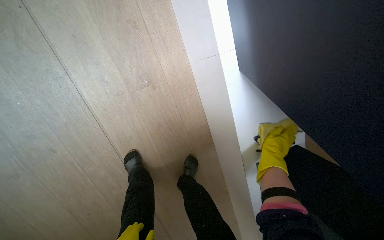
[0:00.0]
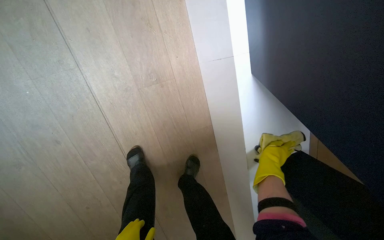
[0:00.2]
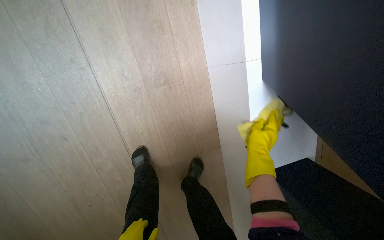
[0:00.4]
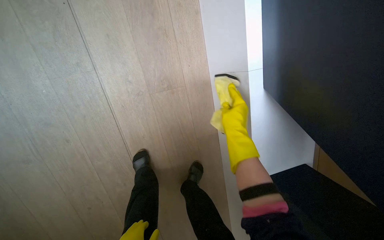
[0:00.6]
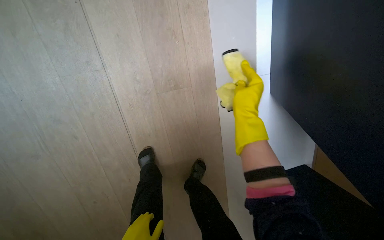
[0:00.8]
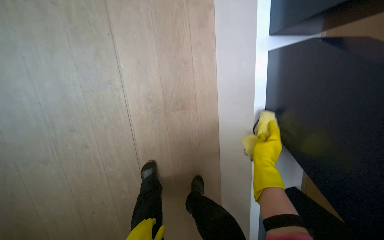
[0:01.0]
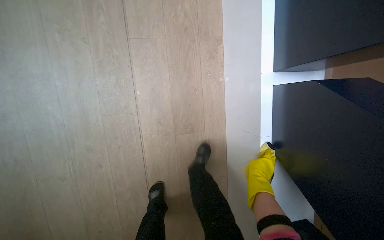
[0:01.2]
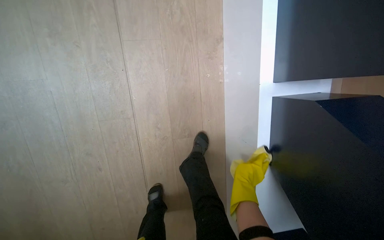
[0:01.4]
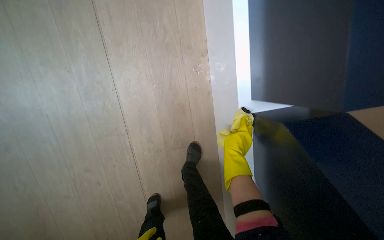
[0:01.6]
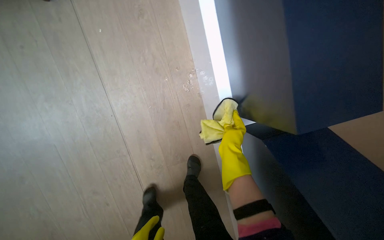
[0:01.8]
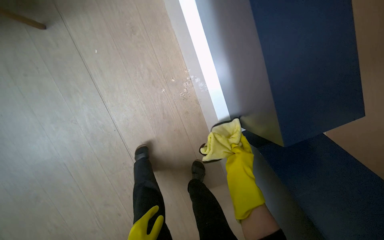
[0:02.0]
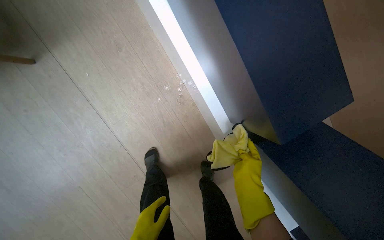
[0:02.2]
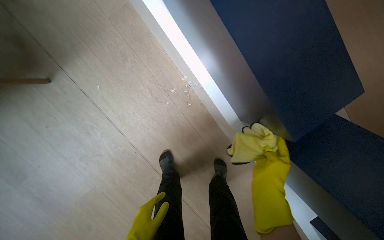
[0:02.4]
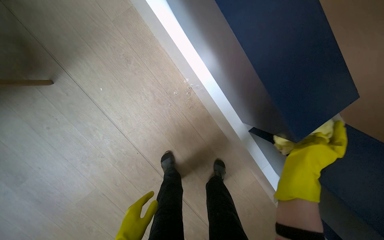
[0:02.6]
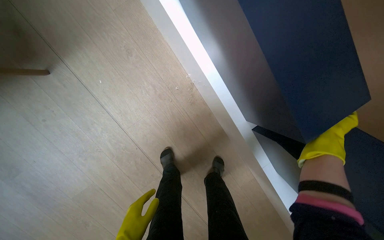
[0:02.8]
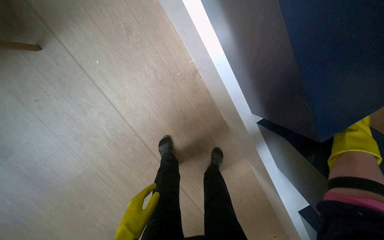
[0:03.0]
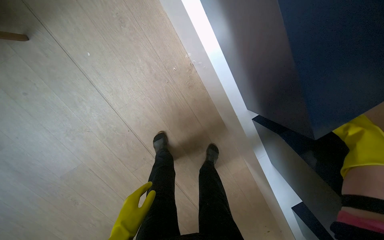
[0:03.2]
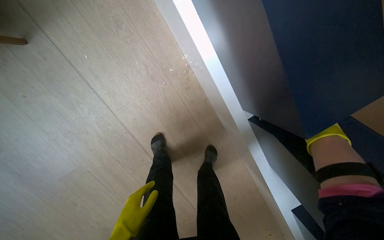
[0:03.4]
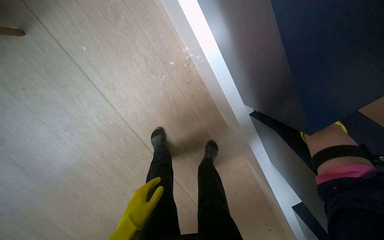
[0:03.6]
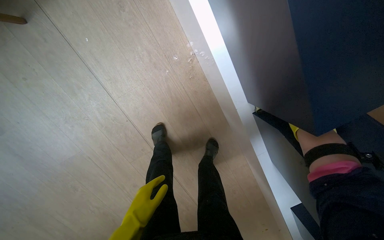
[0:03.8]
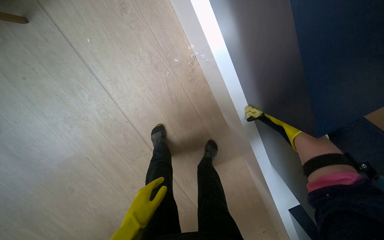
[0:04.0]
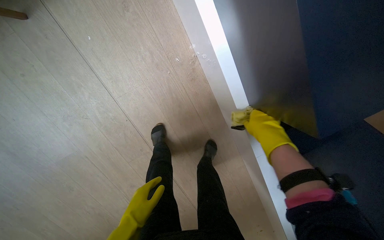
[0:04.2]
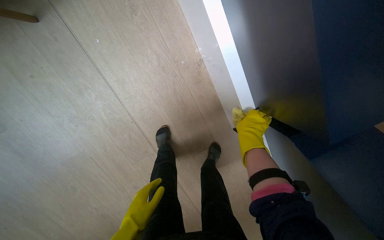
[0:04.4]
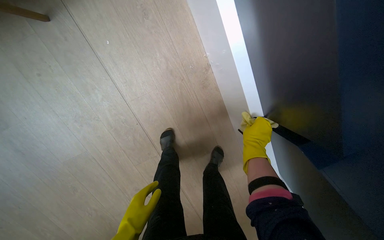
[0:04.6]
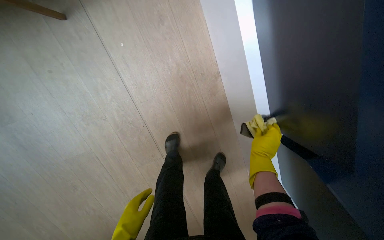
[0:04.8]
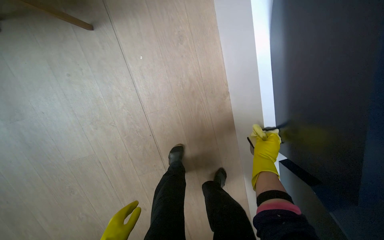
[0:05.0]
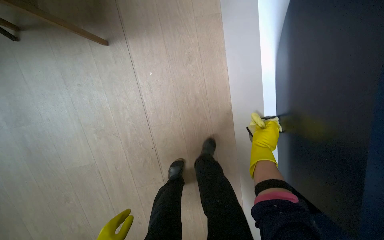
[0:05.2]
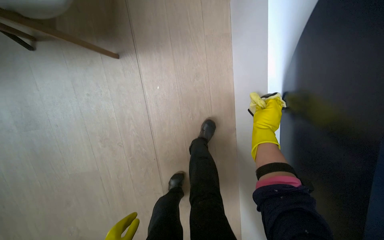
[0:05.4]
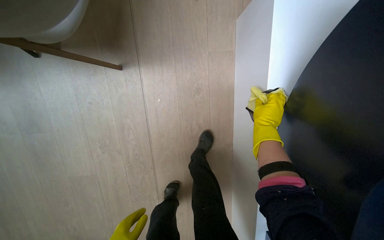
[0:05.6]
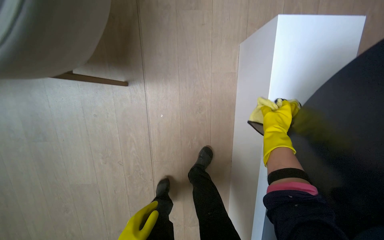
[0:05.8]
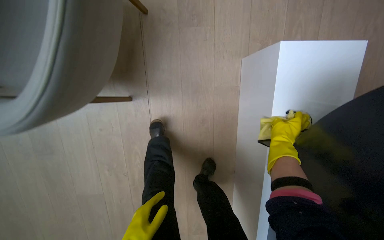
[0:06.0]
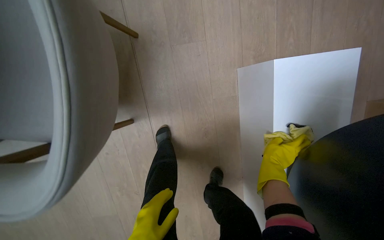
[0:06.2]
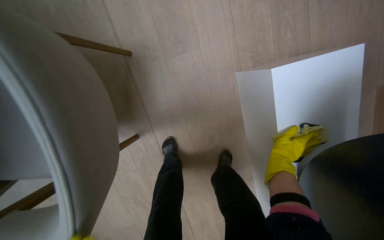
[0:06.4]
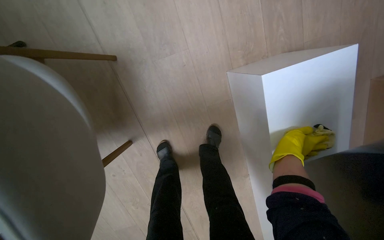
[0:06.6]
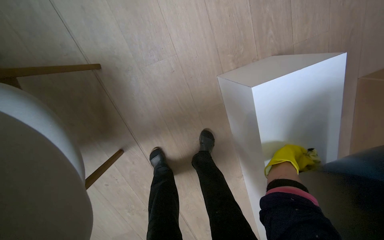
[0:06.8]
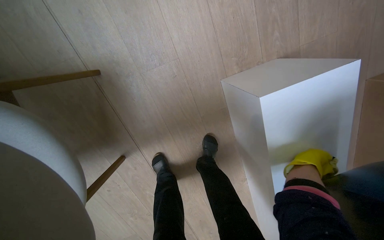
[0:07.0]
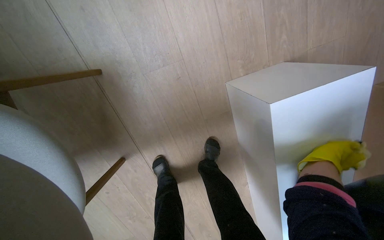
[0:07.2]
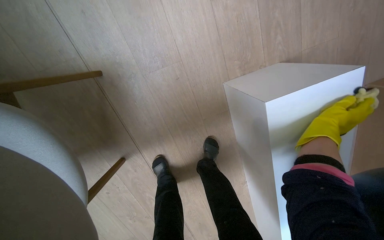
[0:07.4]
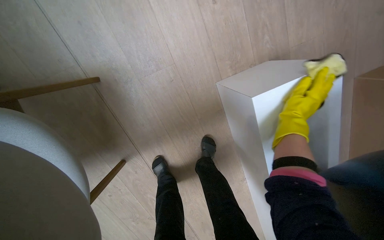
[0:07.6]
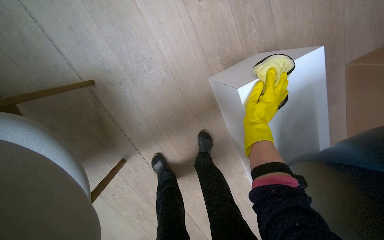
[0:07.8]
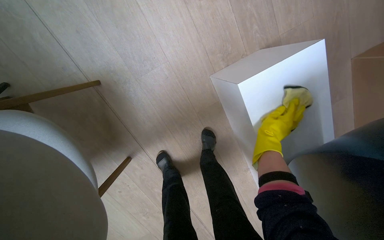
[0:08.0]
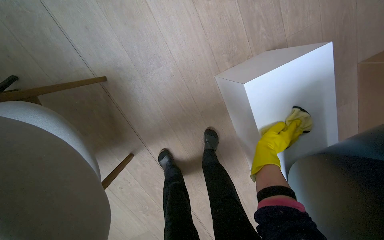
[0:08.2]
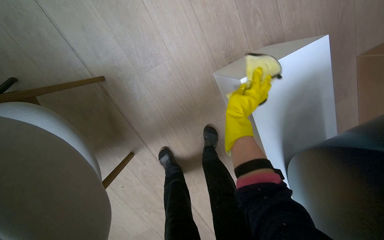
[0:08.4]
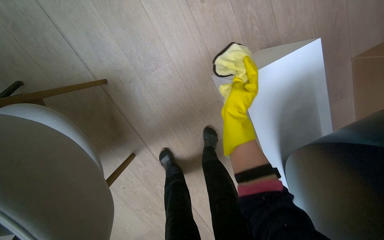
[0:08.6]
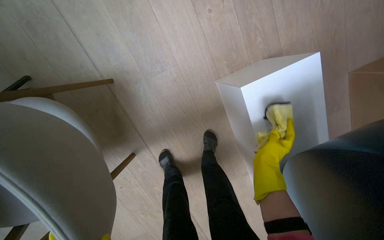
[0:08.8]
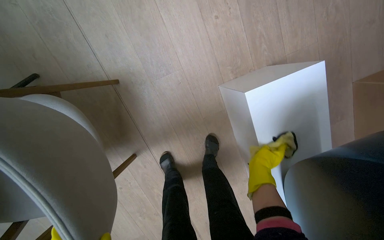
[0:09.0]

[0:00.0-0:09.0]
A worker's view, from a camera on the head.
Job: wiping surfaces.
The whole recording: Wiping display structures. The worker wipes the surfaces of large letter-shaped display structures and a white pedestal with a cloth.
0:00.0 to 0:01.6: The right hand goes up and down the picture, some 25 cm each way, reversing 2 times.
0:04.4 to 0:06.0: The camera travels about 60 cm. The scene rotates clockwise by roughly 25 degrees.
0:06.0 to 0:07.6: The right hand moves up the picture, some 25 cm, and moves roughly 10 cm nearer to the camera and comes back.
0:07.6 to 0:09.0: The right hand moves up and down the picture over roughly 20 cm, changing direction 2 times.

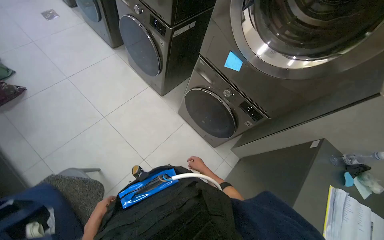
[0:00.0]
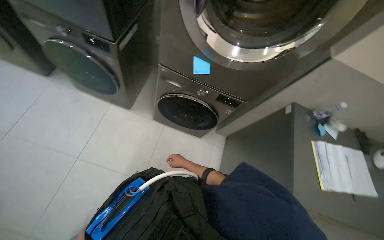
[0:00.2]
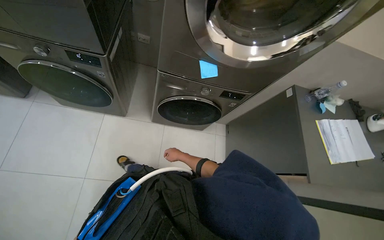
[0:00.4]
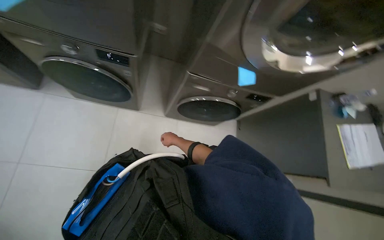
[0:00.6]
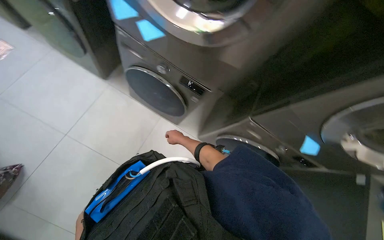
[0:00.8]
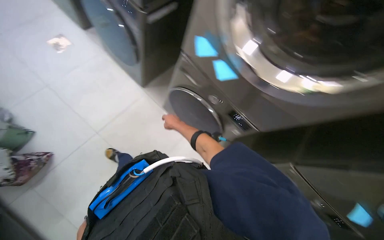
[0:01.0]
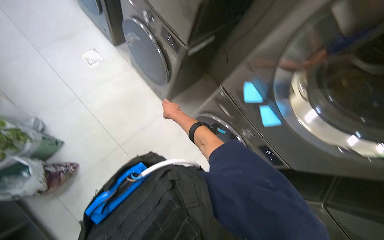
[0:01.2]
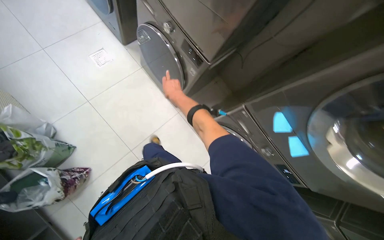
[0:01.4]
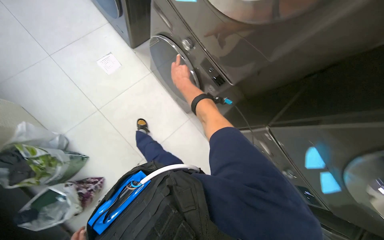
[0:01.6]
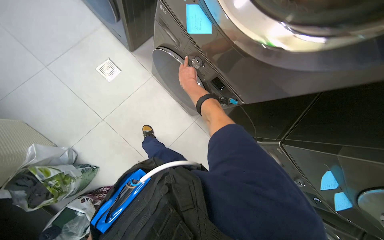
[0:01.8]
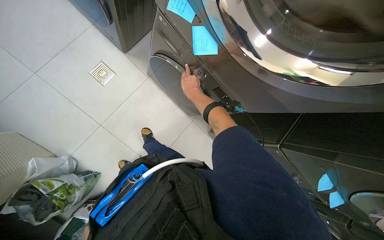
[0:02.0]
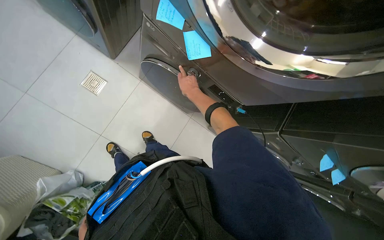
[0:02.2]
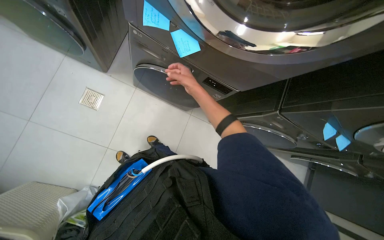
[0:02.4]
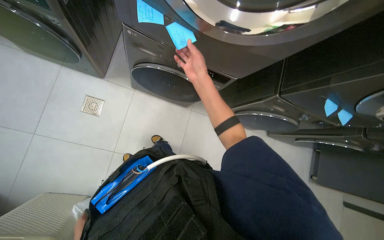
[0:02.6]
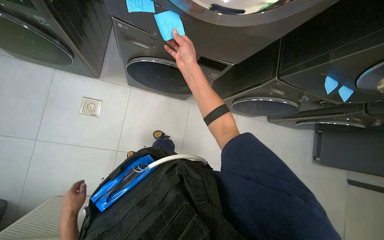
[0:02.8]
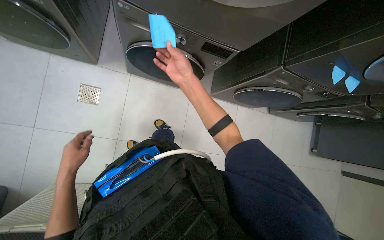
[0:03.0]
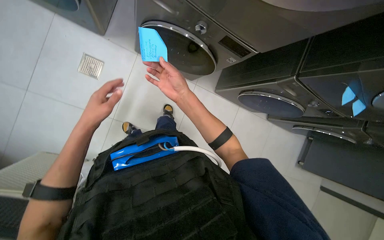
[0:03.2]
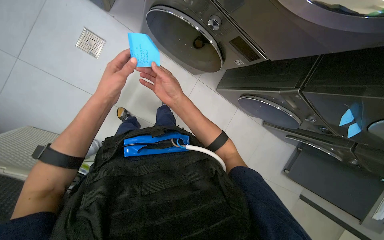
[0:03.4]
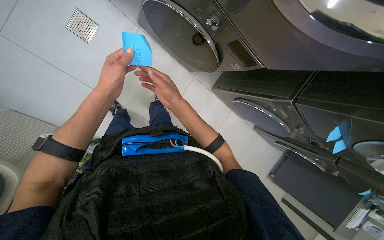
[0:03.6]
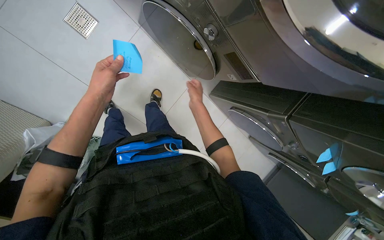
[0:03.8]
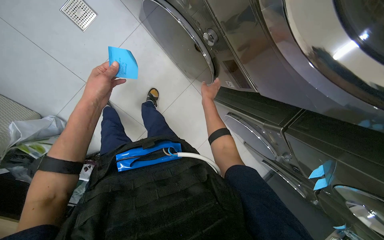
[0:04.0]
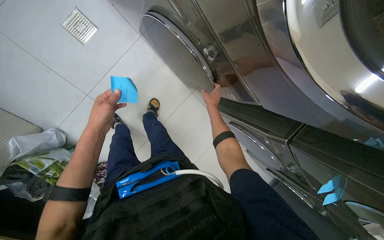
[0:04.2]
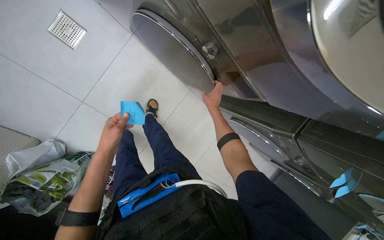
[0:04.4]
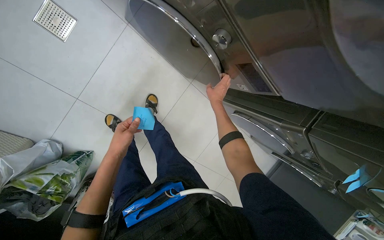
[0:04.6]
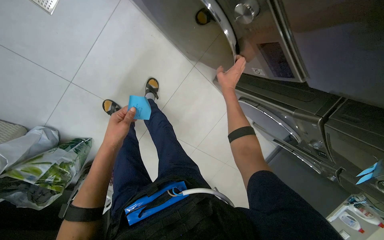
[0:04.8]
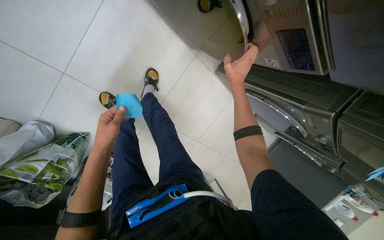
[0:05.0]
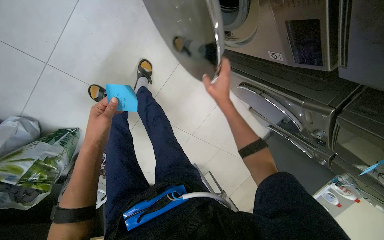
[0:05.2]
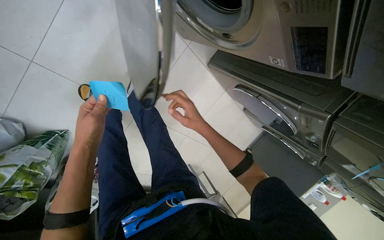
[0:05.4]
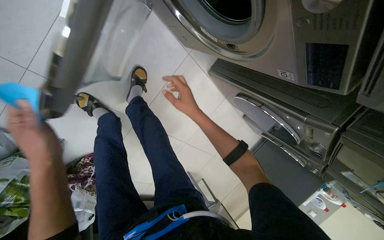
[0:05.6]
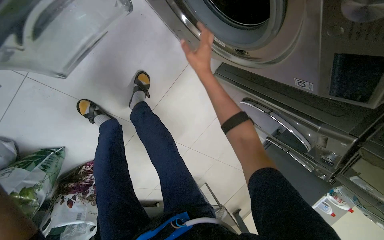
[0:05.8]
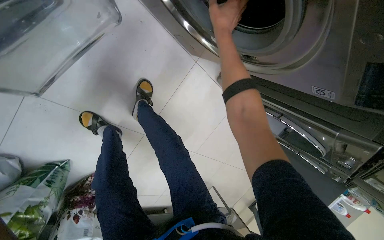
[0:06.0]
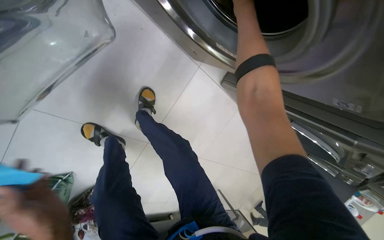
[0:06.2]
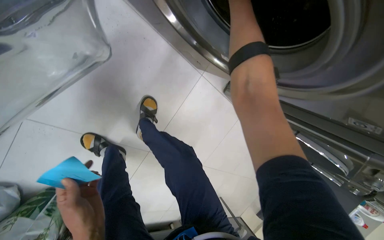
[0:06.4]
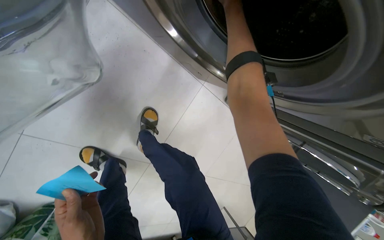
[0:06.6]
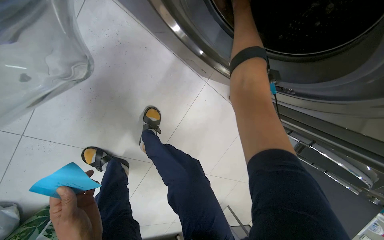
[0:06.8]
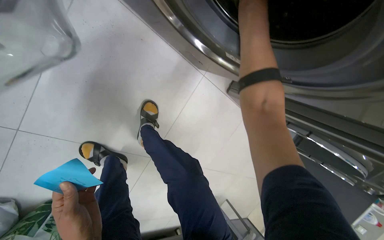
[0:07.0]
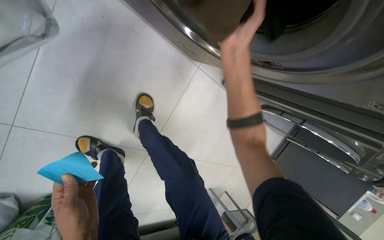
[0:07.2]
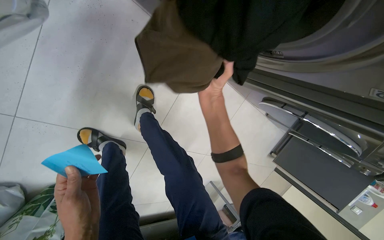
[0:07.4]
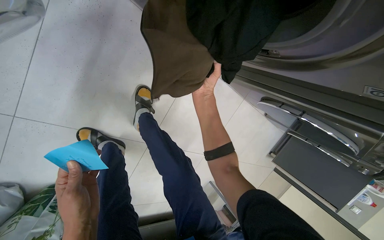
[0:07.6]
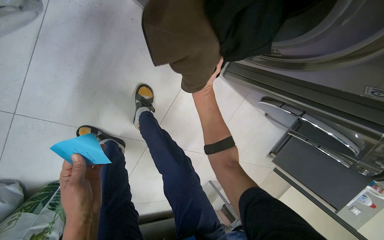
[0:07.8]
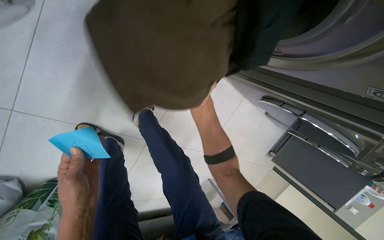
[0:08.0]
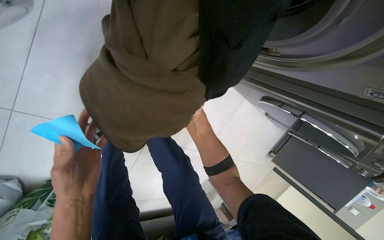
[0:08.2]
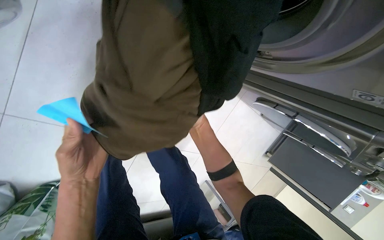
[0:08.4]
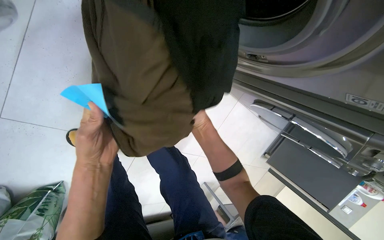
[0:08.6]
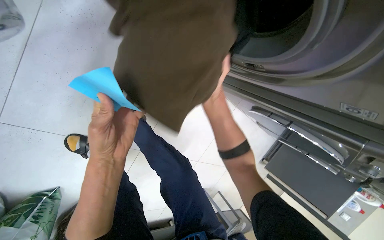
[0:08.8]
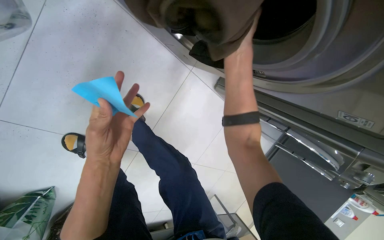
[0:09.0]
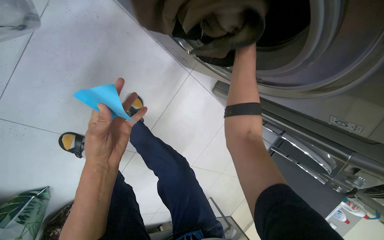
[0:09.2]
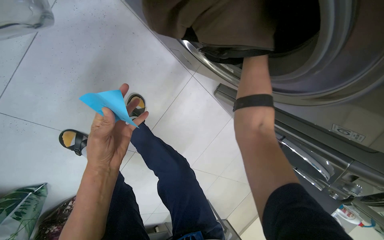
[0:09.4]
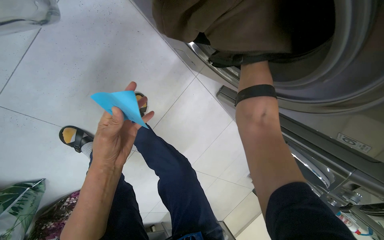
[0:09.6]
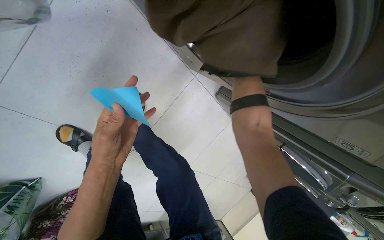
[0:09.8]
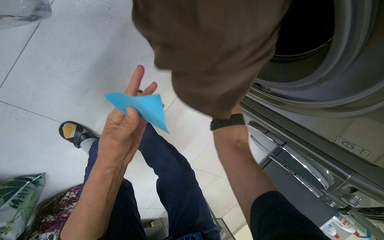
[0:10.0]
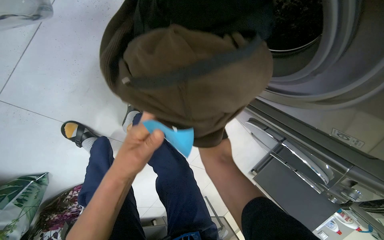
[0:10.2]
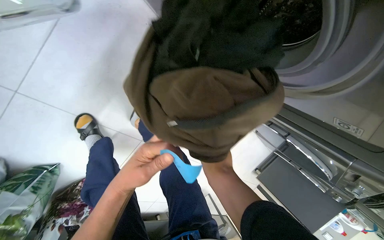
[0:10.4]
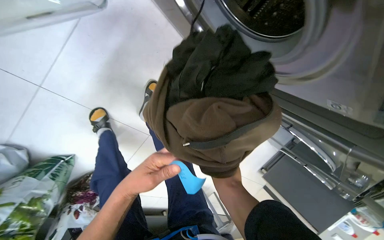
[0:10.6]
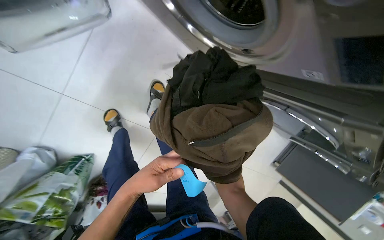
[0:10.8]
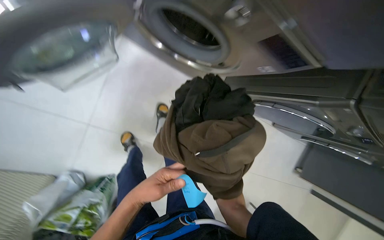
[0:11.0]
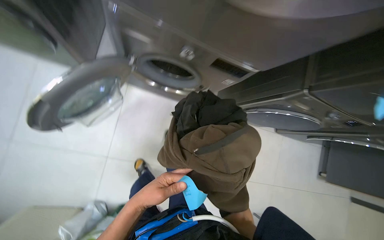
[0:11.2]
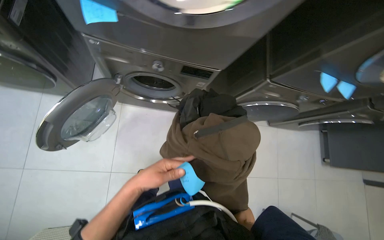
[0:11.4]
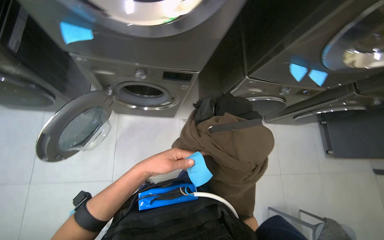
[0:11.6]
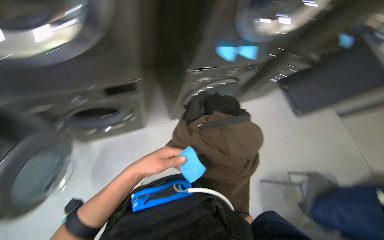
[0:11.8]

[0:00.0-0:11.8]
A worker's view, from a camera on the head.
Job: managing laundry.
The whole recording: Unloading washing machine. The worker opens the washing machine, removes a note, and takes out clothes.
0:00.0 to 0:01.4: The head travels some 90 cm.
0:01.4 to 0:03.0: The head travels some 60 cm. The view tilts some 20 degrees downward. The scene rotates counterclockwise by some 40 degrees.
0:03.0 to 0:04.4: Everything in view rotates some 30 degrees clockwise.
0:04.4 to 0:06.0: The camera travels about 40 cm. The camera pitches downward, by about 15 degrees.
0:06.0 to 0:07.4: The right hand shifts roughly 15 cm down the picture.
0:07.4 to 0:08.8: The right hand goes farther from the camera and returns, roughly 20 cm each way. Meanwhile the left hand heads up the picture, covering about 15 cm.
0:08.8 to 0:10.4: The left hand heads down the picture, covering approximately 10 cm.
0:10.4 to 0:11.8: The head travels roughly 70 cm. The view tips upward by about 30 degrees. Everything in view rotates roughly 55 degrees counterclockwise.
